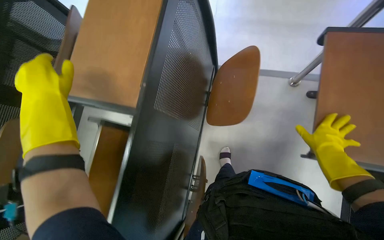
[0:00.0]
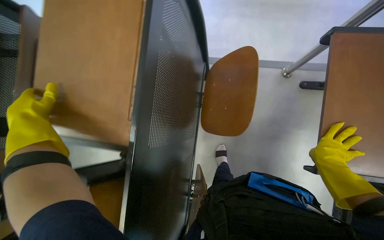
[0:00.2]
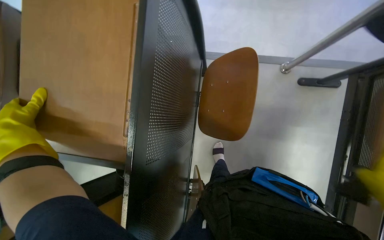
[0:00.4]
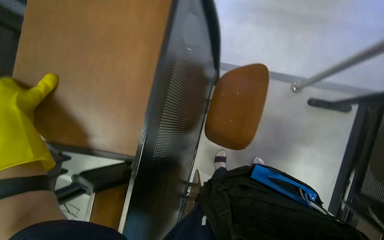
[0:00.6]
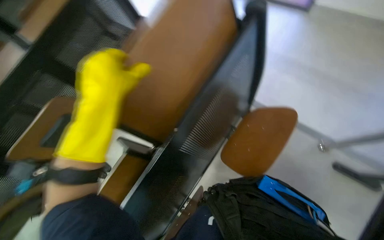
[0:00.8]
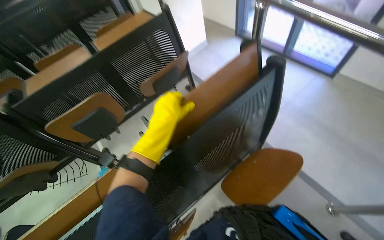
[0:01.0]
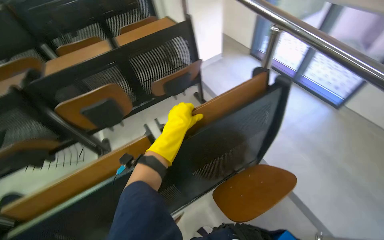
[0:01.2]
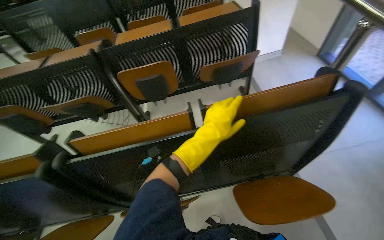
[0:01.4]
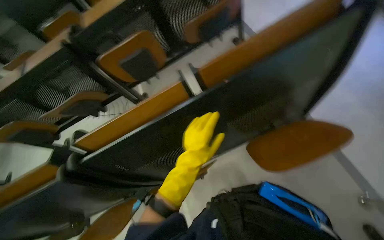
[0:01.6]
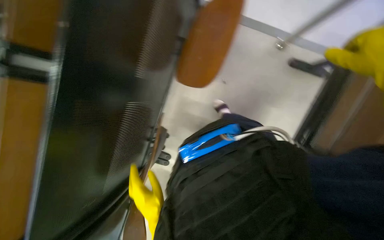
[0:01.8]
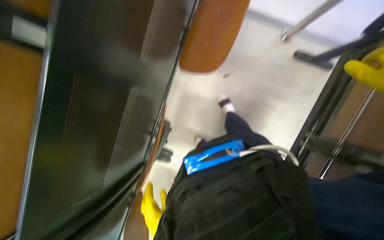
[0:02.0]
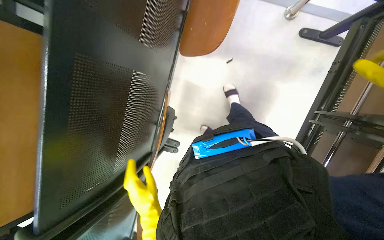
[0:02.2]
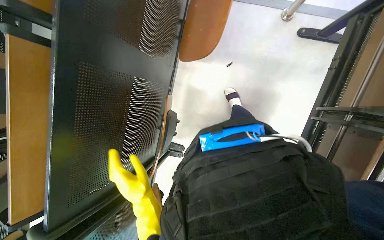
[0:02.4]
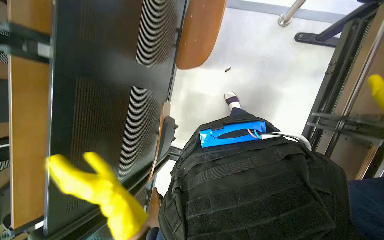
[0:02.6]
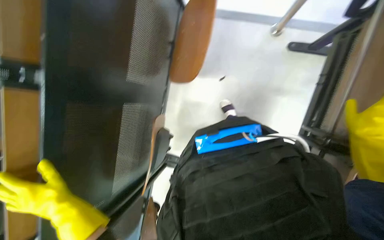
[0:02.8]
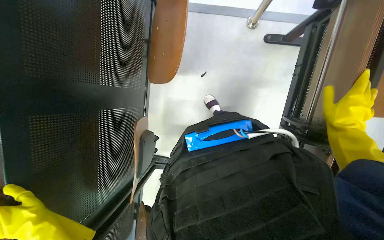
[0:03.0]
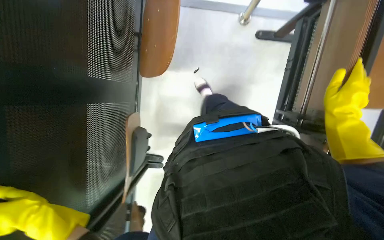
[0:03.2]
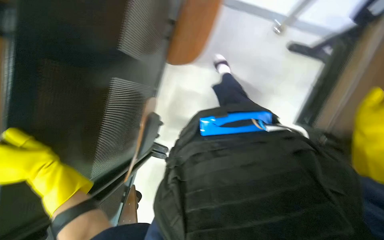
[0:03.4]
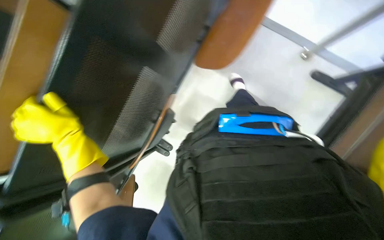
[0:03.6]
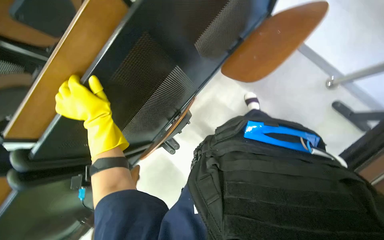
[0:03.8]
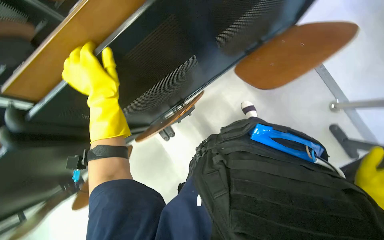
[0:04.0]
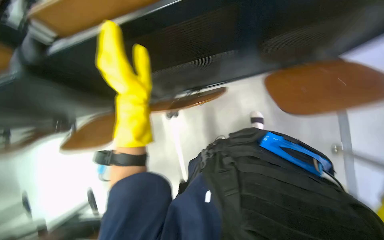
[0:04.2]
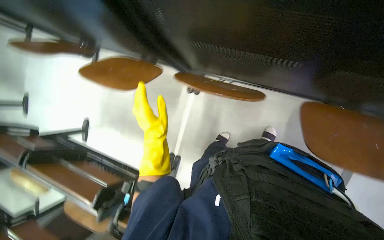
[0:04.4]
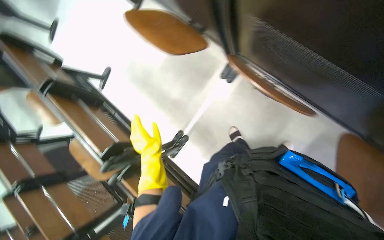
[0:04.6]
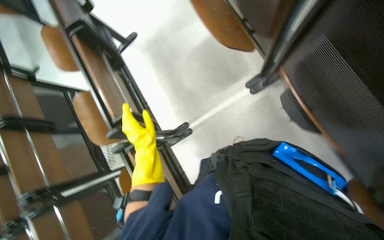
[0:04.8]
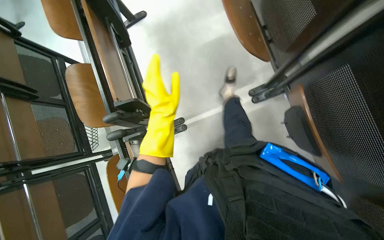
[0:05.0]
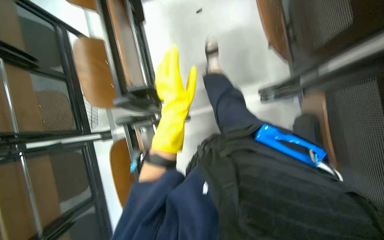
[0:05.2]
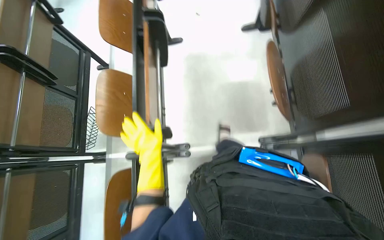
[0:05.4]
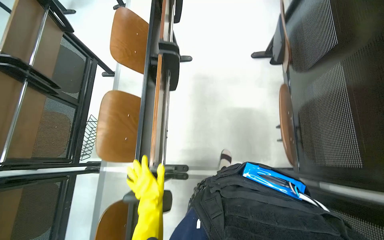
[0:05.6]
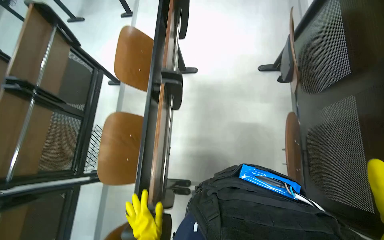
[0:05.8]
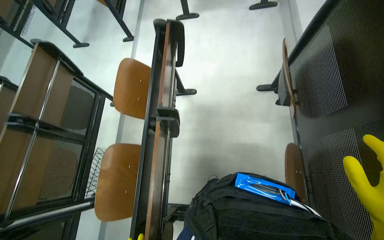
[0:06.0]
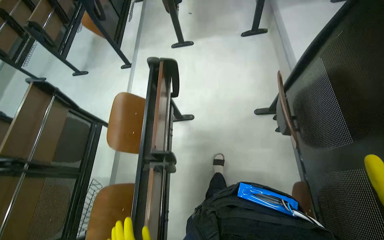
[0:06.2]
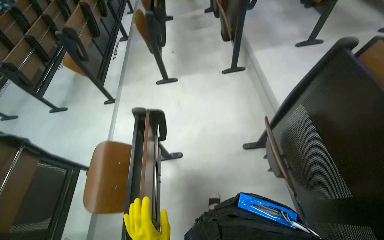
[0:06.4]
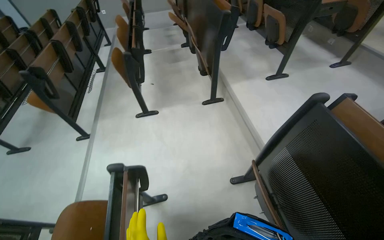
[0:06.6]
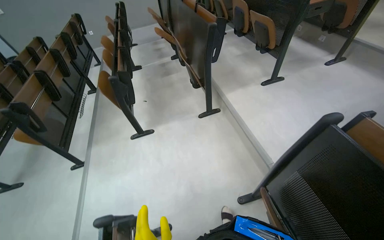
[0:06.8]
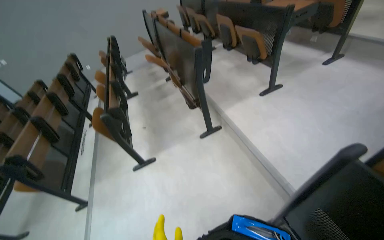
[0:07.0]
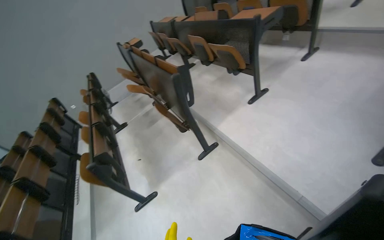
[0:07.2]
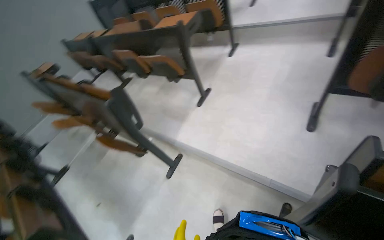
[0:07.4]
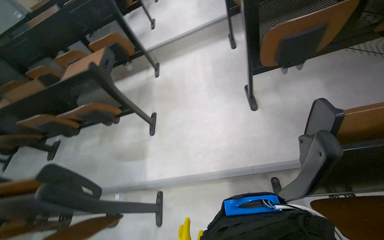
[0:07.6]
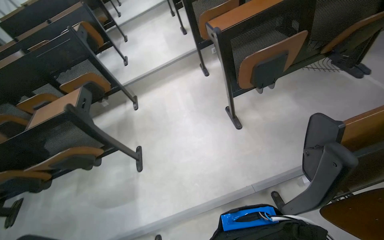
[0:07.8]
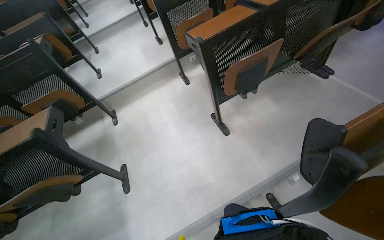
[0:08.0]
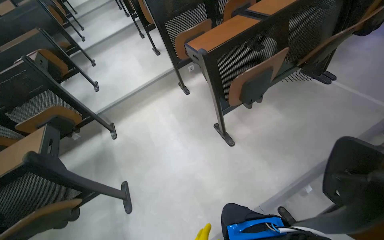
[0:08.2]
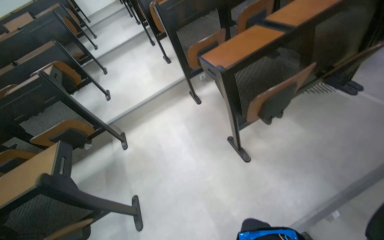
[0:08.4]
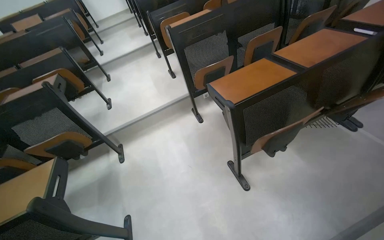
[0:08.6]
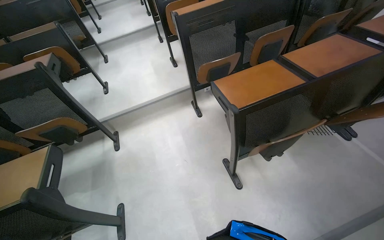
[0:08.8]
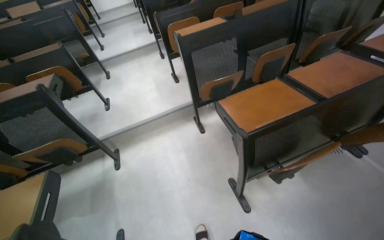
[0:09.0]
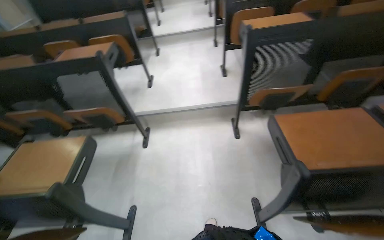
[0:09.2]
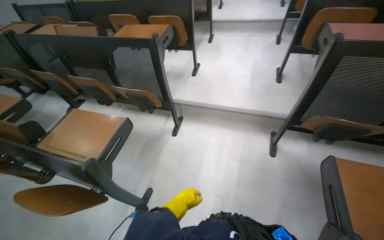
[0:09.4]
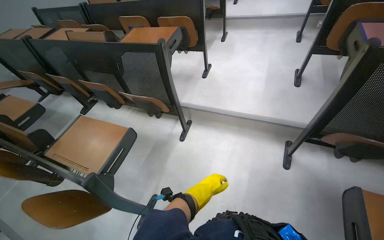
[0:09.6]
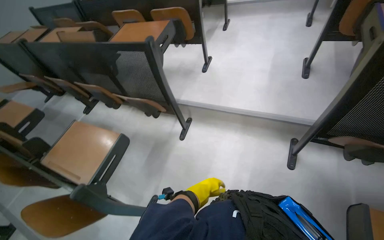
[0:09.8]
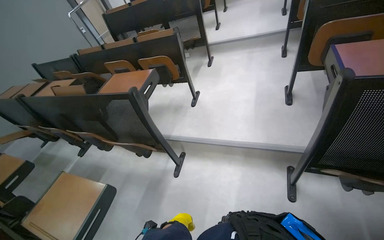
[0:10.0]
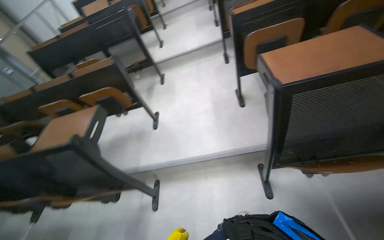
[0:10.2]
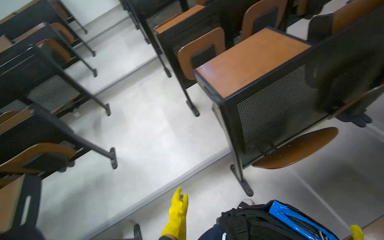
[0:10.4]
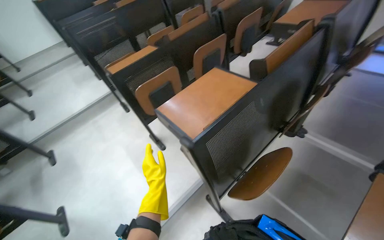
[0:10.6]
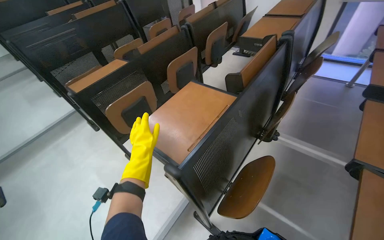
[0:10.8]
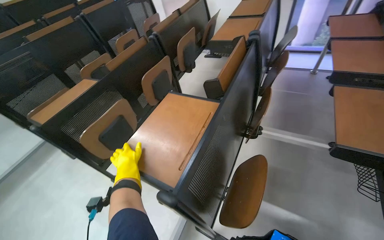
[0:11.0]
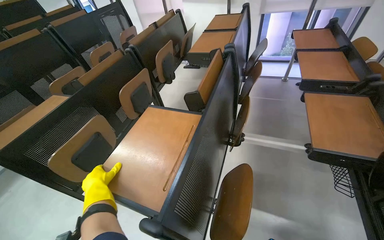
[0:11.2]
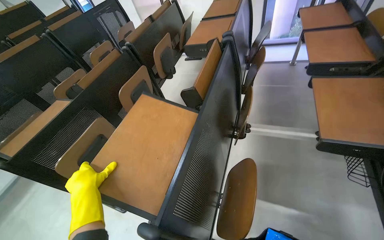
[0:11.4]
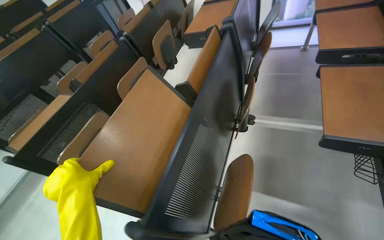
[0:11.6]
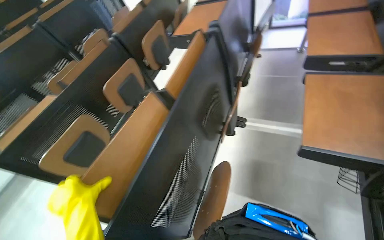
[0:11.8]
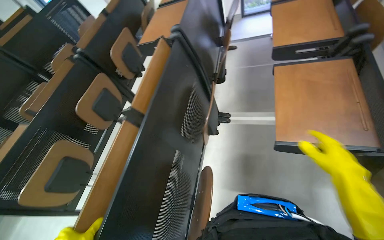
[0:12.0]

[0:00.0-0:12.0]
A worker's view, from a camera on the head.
Job: organizing items.
The whole recording: Folding desks and collecting bottles. The worker folds down desks and collects empty water bottles in the lecture hall.
0:00.0 to 0:01.6: The head turns to the left by approximately 70 degrees.
0:03.0 to 0:04.4: The view tilts roughly 15 degrees upward. The scene turns roughly 55 degrees clockwise in the picture.
0:04.4 to 0:06.0: The camera travels about 60 cm. Everything in view rotates about 35 degrees clockwise.
0:06.0 to 0:07.6: The camera travels approximately 1 m. The head rotates approximately 95 degrees to the right. The camera pitches upward, by approximately 40 degrees.
0:07.6 to 0:09.0: The camera is carried about 70 cm. The view swings roughly 15 degrees to the right. The camera pitches upward, by roughly 15 degrees.
0:09.0 to 0:10.4: The wearer moves approximately 90 cm.
0:10.4 to 0:12.0: The wearer moves roughly 40 cm. The head turns to the right by about 50 degrees.

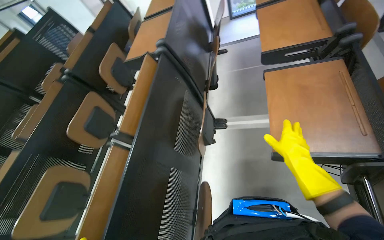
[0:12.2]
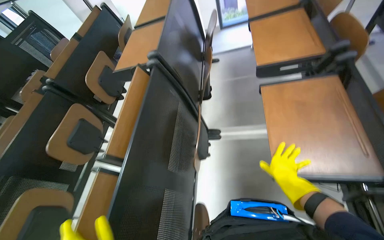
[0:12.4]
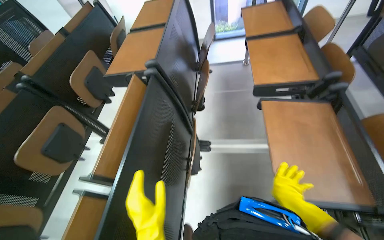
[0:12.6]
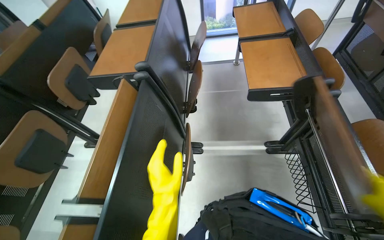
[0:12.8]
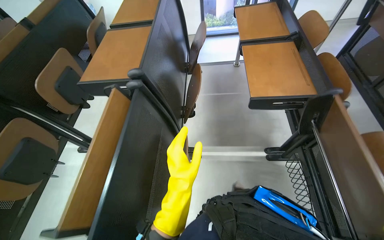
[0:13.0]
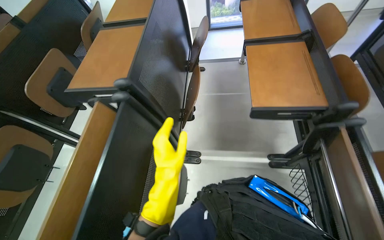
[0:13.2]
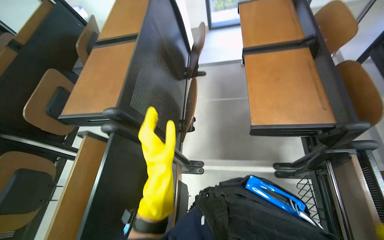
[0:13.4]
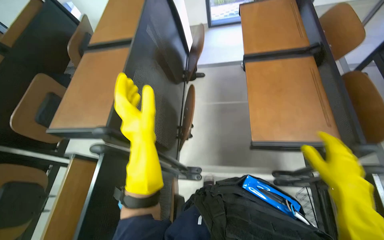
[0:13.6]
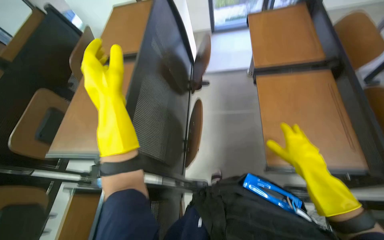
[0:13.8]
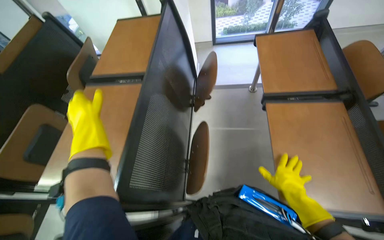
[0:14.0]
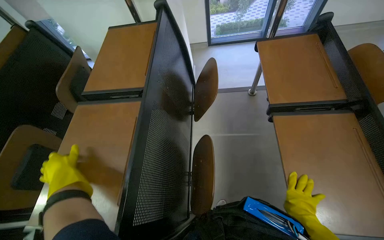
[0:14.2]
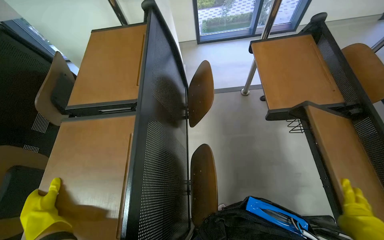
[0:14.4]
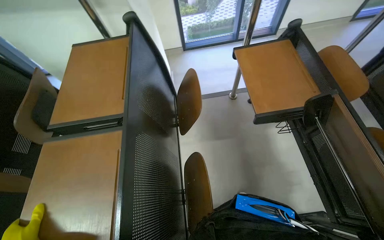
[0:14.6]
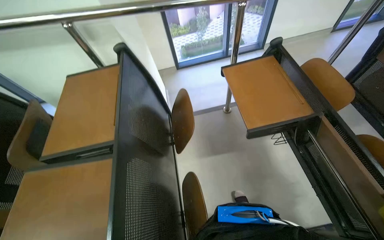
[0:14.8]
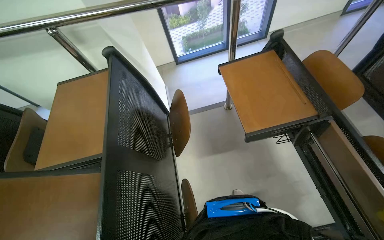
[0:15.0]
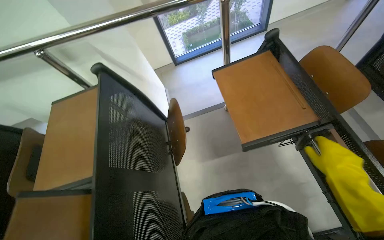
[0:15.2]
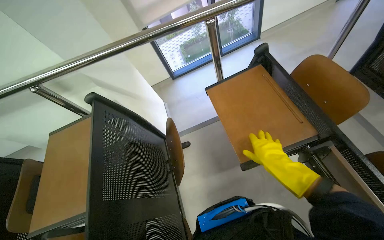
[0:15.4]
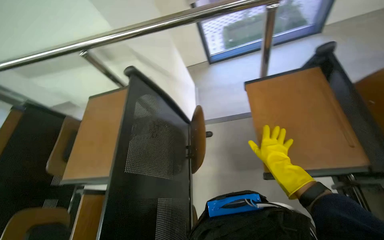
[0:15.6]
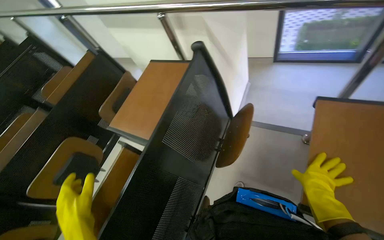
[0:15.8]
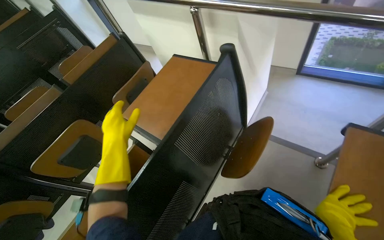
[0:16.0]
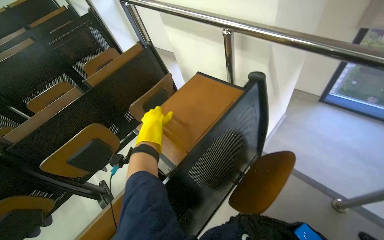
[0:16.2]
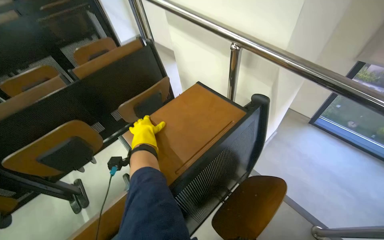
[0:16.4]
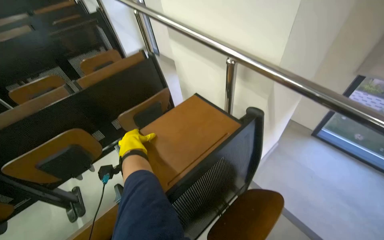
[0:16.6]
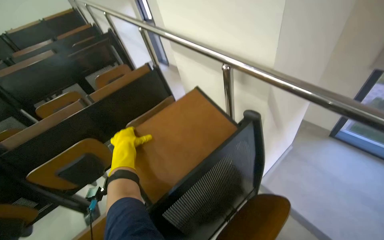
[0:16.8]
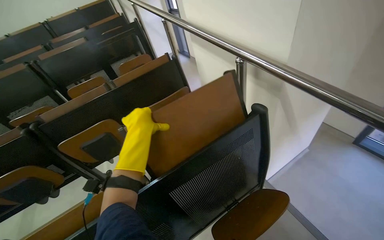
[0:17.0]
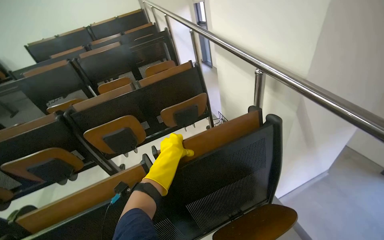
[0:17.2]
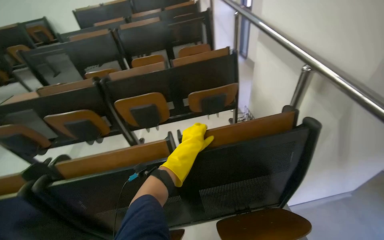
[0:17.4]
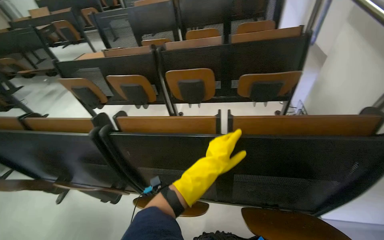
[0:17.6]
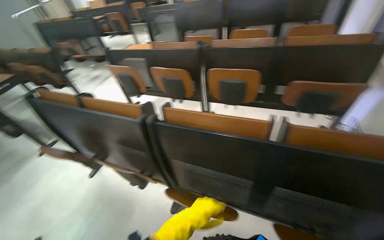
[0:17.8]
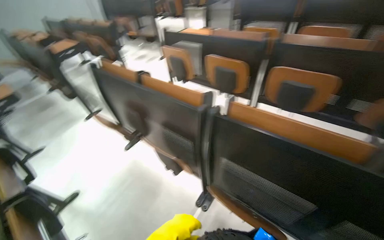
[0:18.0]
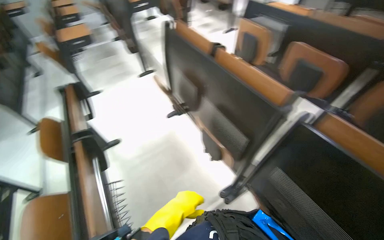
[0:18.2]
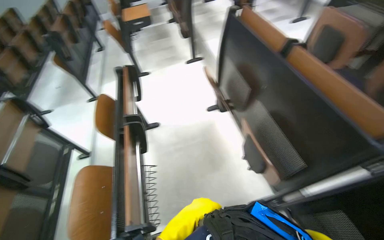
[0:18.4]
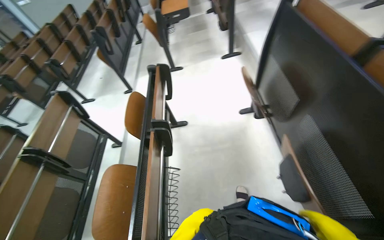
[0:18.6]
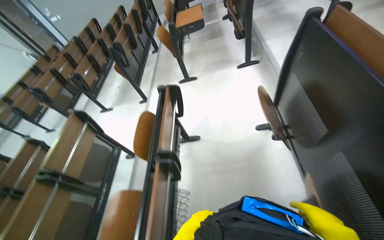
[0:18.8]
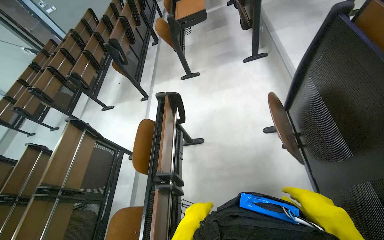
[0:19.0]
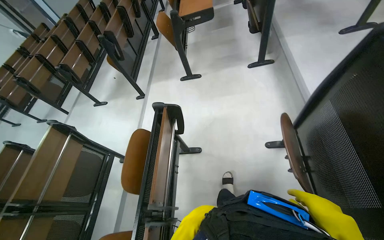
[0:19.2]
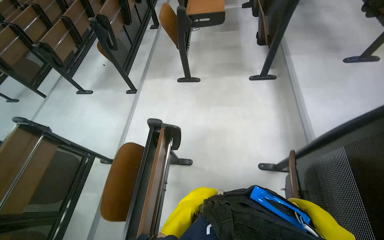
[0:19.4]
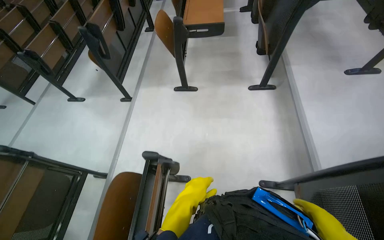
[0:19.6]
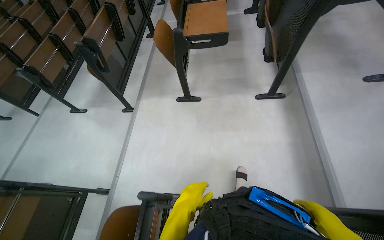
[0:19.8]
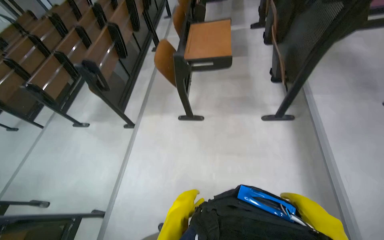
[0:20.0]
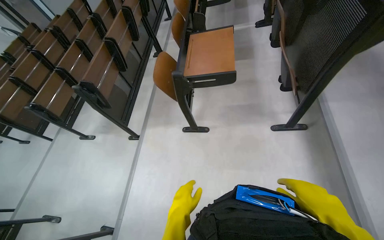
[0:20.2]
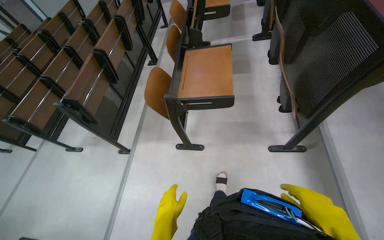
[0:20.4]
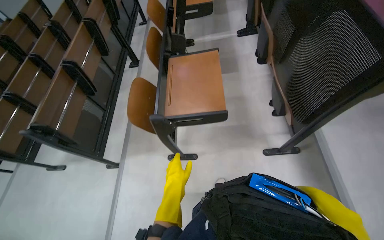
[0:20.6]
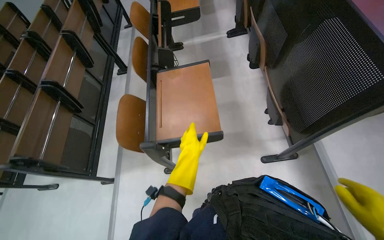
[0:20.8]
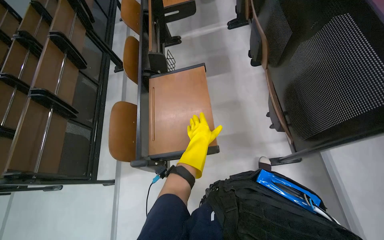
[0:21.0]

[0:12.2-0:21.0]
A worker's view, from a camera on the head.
Job: organizing items.
The whole recording: Folding desks and collecting bottles. The worker folds down desks and collects empty water bottles in the lecture hall.
0:12.2 to 0:13.6: The wearer moves approximately 60 cm.
0:13.6 to 0:15.2: The head travels roughly 50 cm.
0:15.2 to 0:16.6: The wearer looks approximately 60 degrees further to the left.
0:16.6 to 0:18.0: The camera is carried about 50 cm. The head rotates some 75 degrees to the left.
0:18.0 to 0:19.6: The head travels approximately 1.5 m. The wearer's head swings some 55 degrees to the left. The wearer looks roughly 20 degrees further downward.
0:19.6 to 0:21.0: The head travels approximately 1 m.
